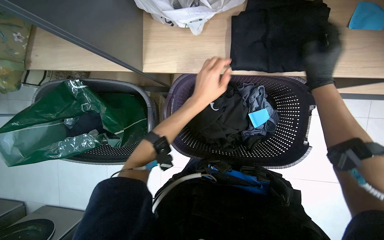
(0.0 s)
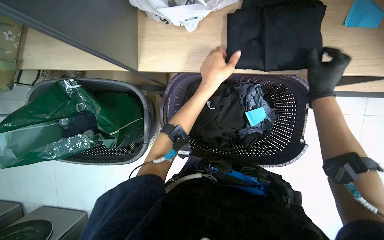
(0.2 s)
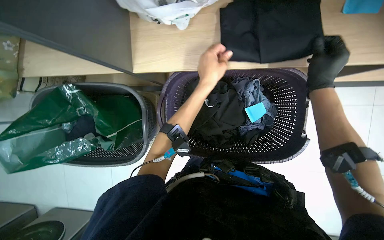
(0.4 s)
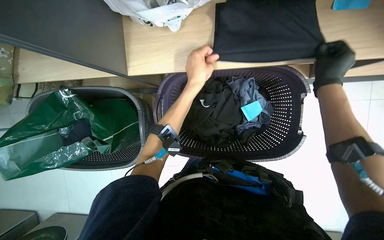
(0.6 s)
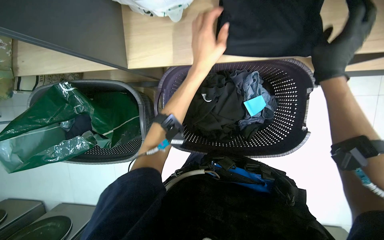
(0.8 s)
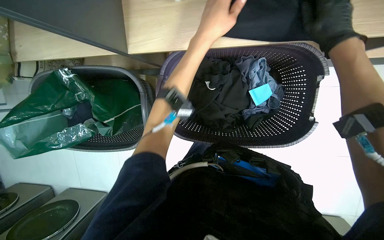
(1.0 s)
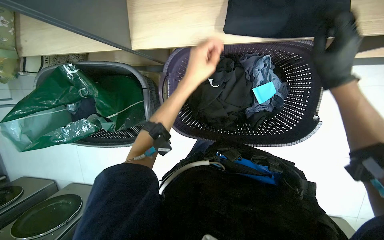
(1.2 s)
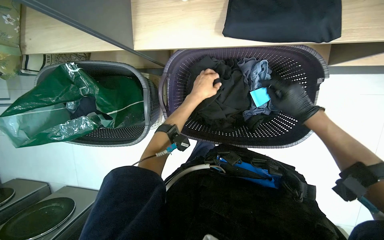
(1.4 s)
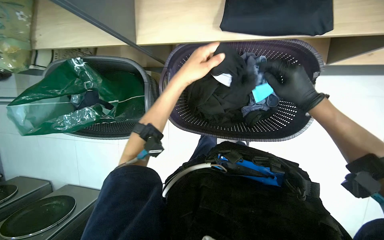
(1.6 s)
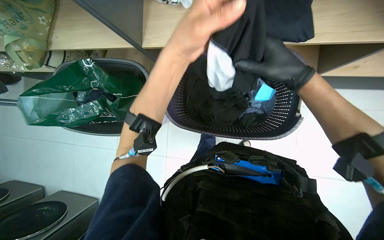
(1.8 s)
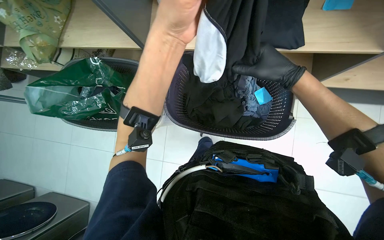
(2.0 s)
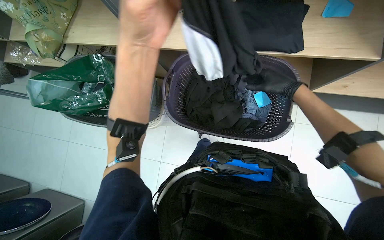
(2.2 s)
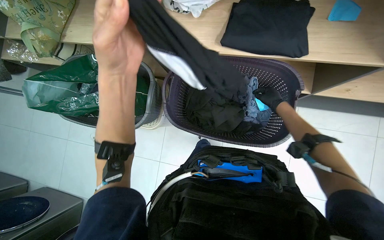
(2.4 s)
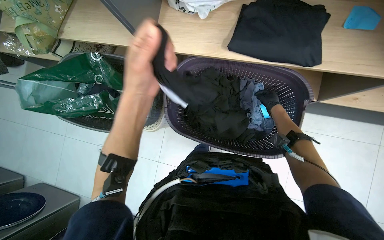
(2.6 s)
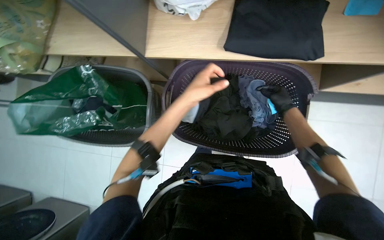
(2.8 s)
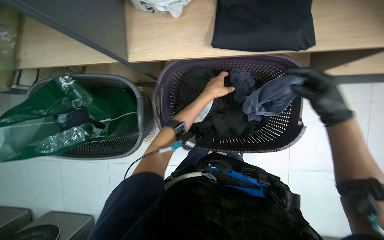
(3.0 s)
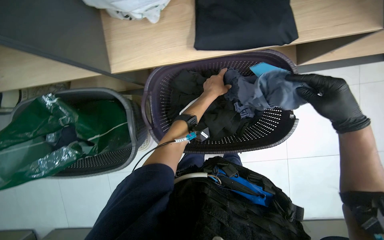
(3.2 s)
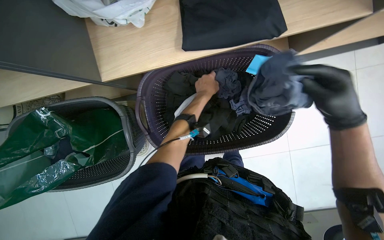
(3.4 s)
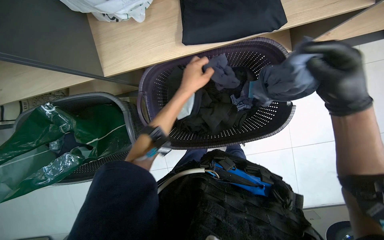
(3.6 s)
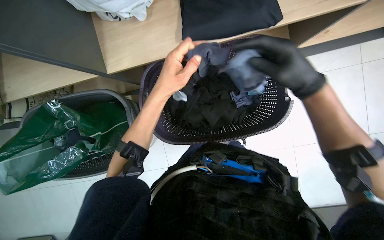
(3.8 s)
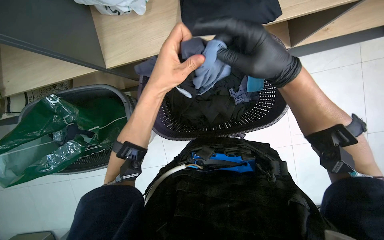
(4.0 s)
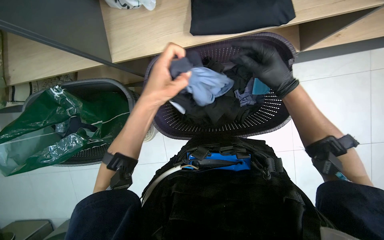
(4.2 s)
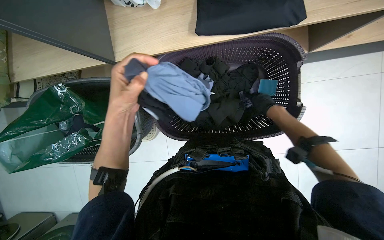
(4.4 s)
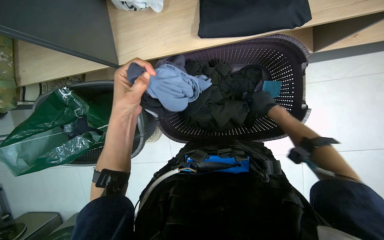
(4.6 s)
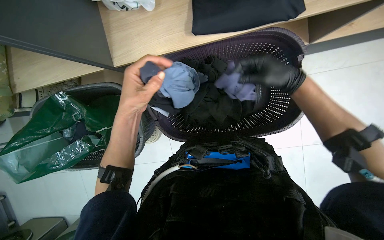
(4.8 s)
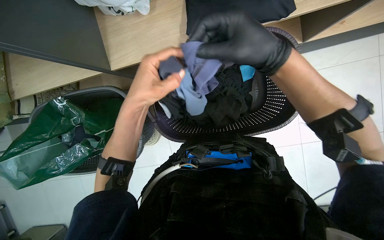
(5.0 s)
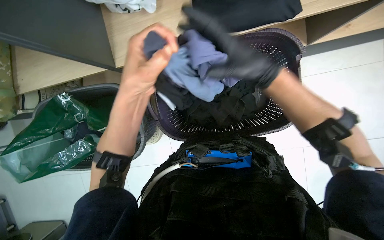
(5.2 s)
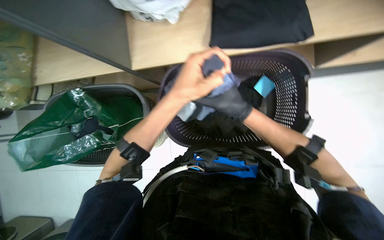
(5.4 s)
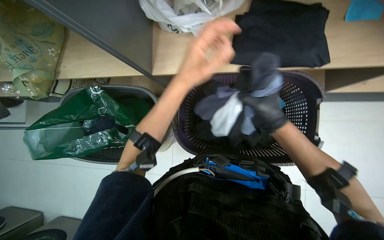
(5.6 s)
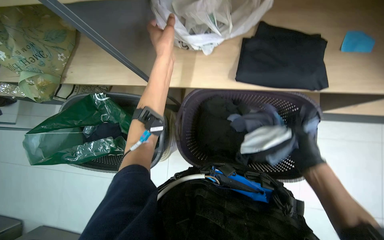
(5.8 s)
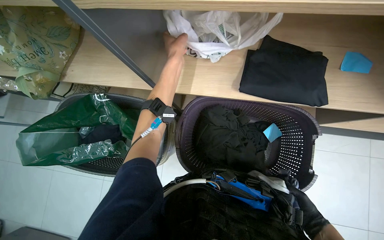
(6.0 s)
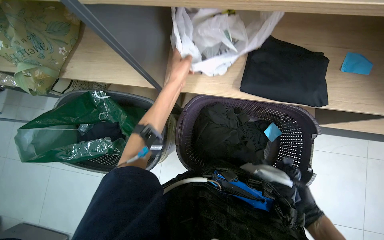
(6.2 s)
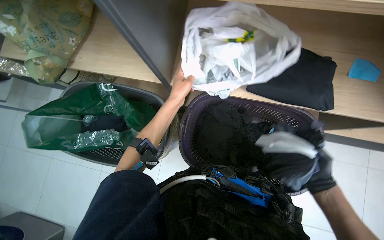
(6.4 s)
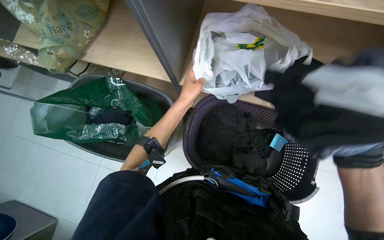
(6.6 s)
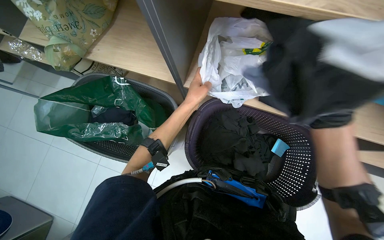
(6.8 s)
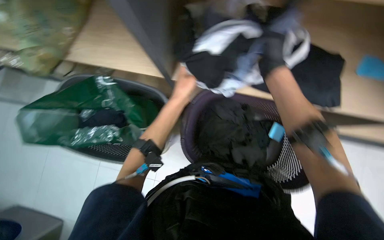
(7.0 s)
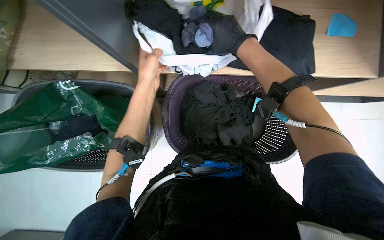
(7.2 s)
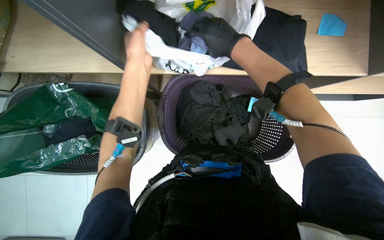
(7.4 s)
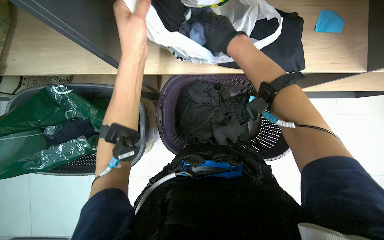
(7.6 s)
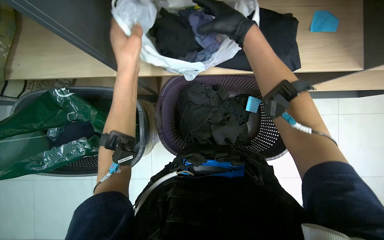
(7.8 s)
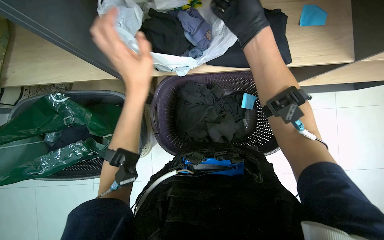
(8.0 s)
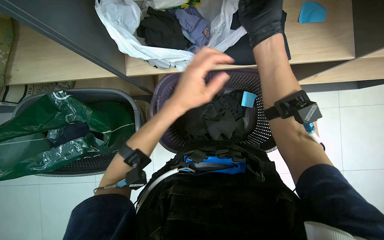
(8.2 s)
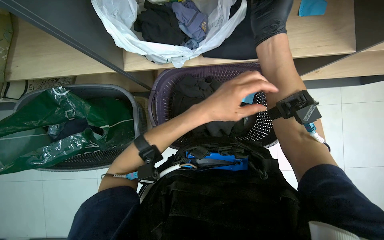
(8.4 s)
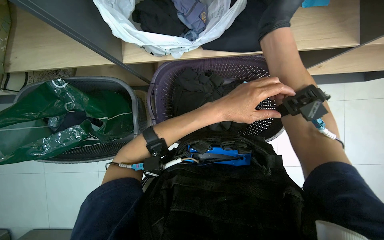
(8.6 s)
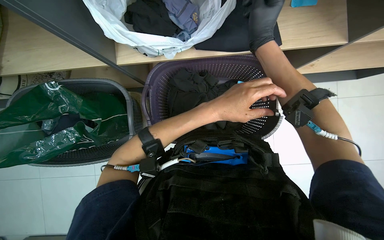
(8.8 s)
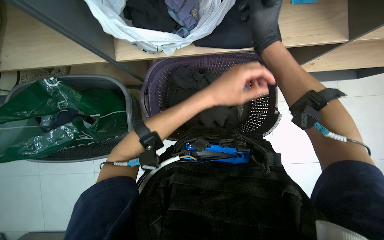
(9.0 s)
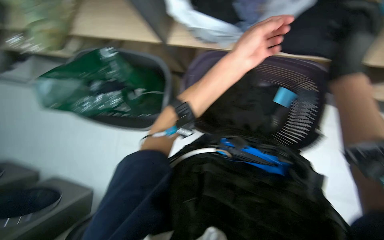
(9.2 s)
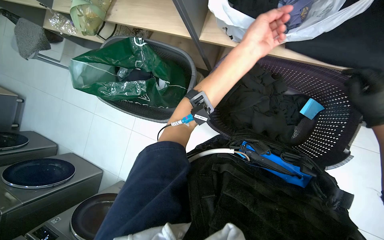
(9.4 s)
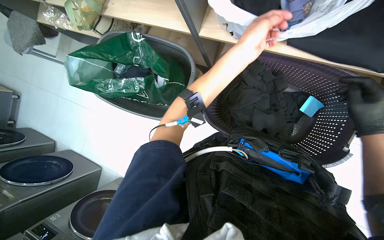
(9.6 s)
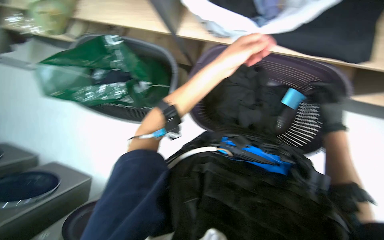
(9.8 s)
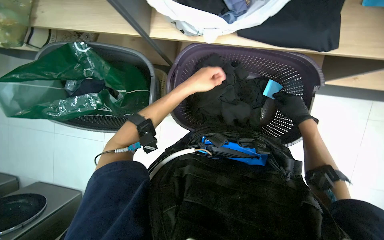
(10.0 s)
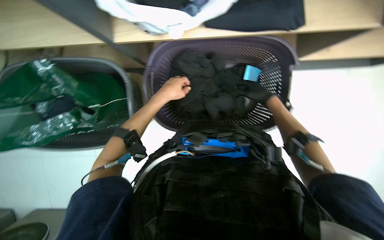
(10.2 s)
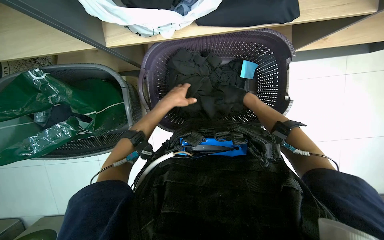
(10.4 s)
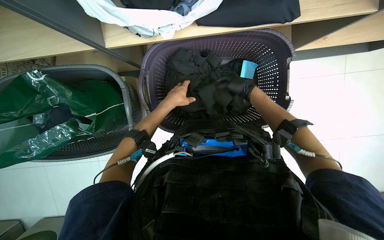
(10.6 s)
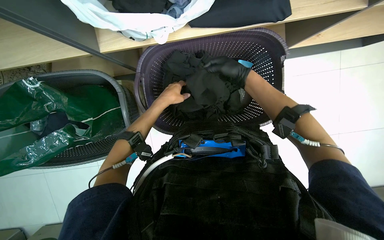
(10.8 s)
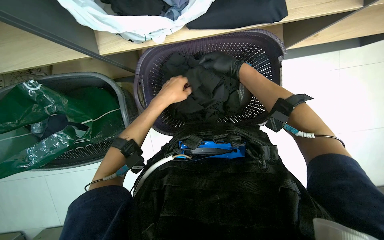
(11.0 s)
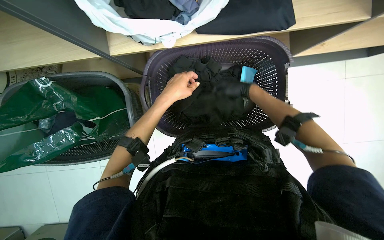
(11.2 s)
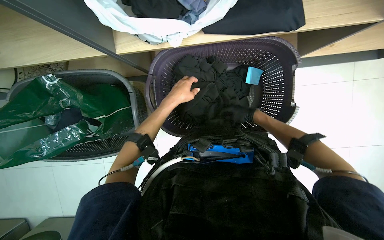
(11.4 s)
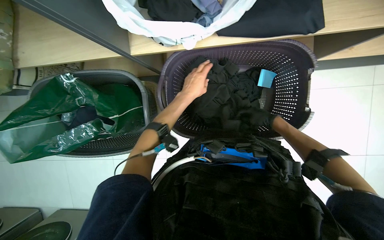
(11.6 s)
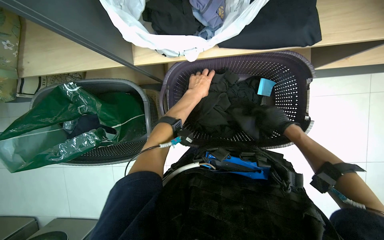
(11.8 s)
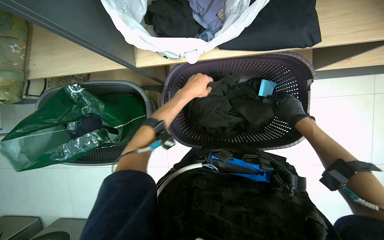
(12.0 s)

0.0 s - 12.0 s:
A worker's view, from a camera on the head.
Job: managing laundry.
The whole recording: Sorting clothes from laundry basket. The worker sorts clothes by picking them from bags and inspecting them before placing them into laundry baskets.
0.0 s - 1.6 s: The left hand reaches roughly 10 cm up the picture, then returns. The right hand shifts about 15 cm down the picture.
1.6 s - 3.0 s: The right hand moves roughly 25 cm farther from the camera and comes back. Meanwhile the left hand shifts about 20 cm farther from the camera and to the right.
3.0 s - 4.4 s: The left hand moves nearer to the camera, to the left and down the picture, some 30 cm. The right hand heads farther from the camera, covering approximately 20 cm.
4.4 s - 6.0 s: The camera pitches upward, by roughly 15 degrees. The right hand heads down the picture and nearer to the camera, covering roughly 20 cm, while the left hand is displaced up the picture by roughly 25 cm.
6.0 s - 7.6 s: The left hand travels nearer to the camera by about 10 cm.
7.6 s - 9.0 s: The left hand shifts roughly 25 cm to the right and down the picture. The right hand moves to the right, some 15 cm.

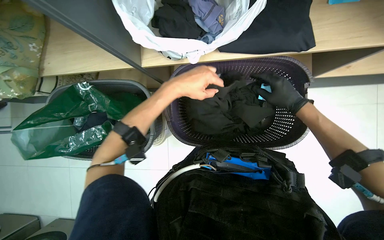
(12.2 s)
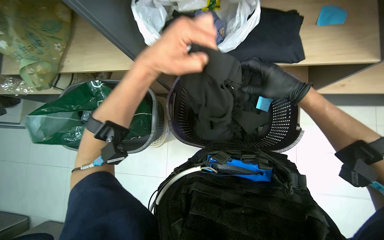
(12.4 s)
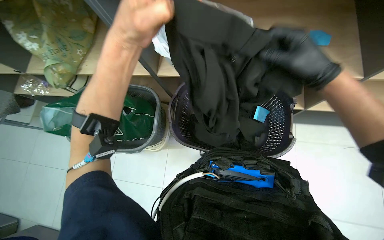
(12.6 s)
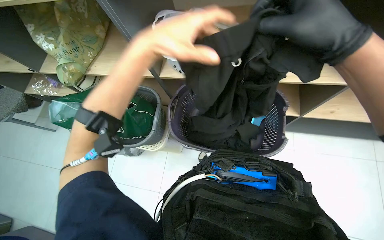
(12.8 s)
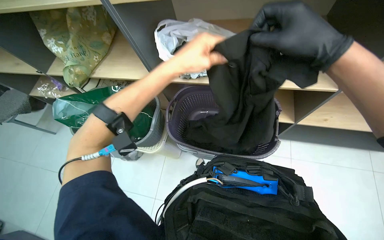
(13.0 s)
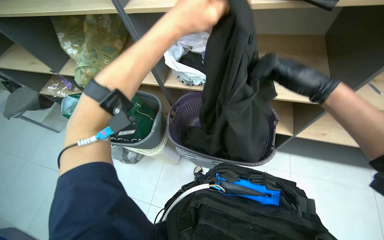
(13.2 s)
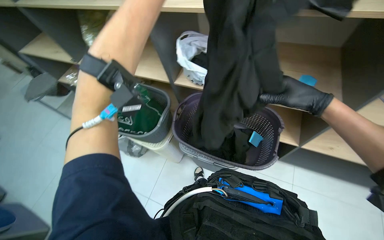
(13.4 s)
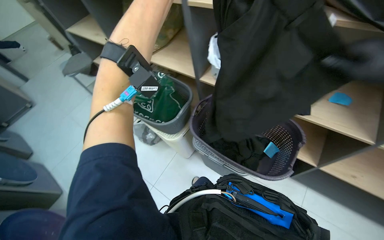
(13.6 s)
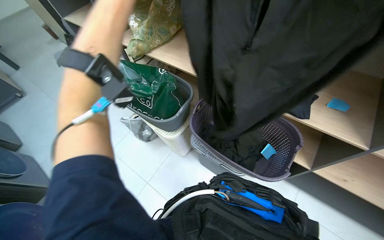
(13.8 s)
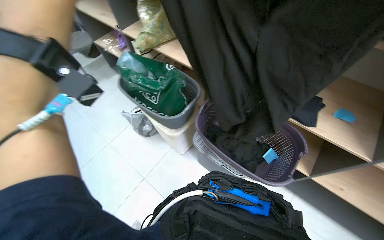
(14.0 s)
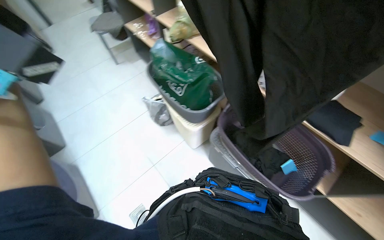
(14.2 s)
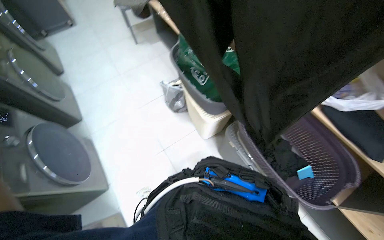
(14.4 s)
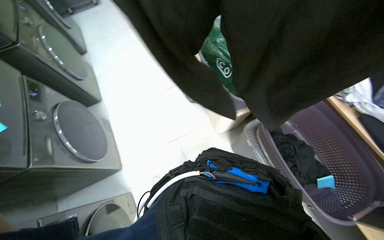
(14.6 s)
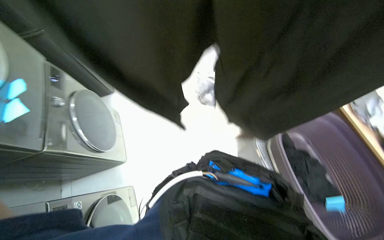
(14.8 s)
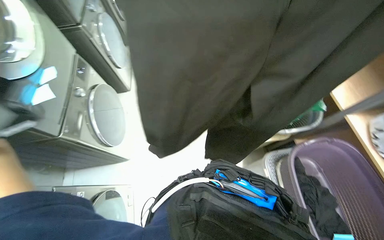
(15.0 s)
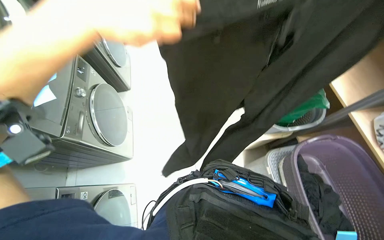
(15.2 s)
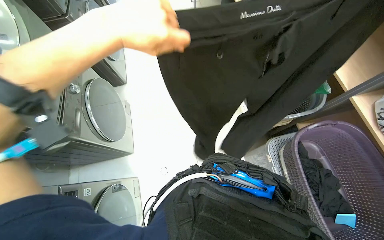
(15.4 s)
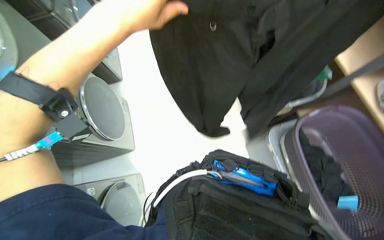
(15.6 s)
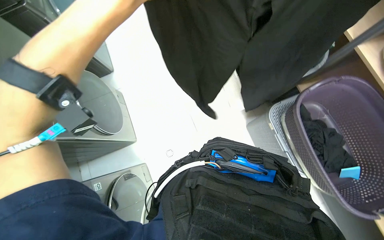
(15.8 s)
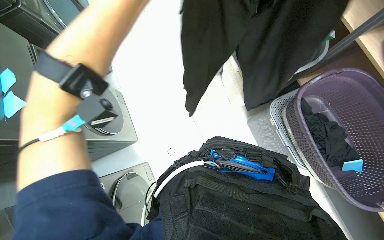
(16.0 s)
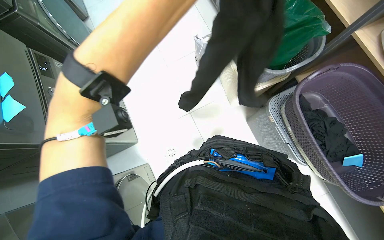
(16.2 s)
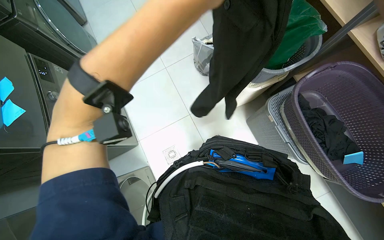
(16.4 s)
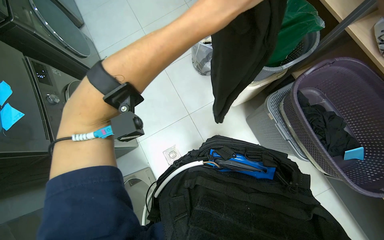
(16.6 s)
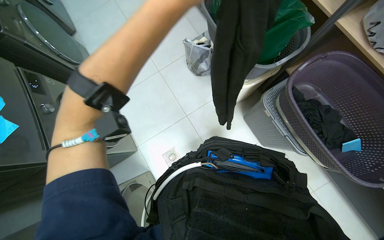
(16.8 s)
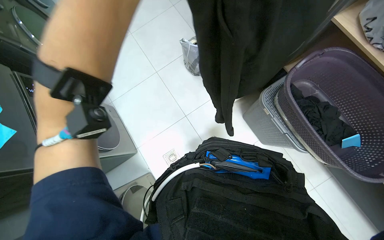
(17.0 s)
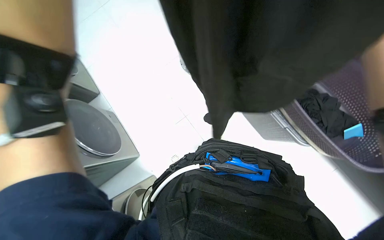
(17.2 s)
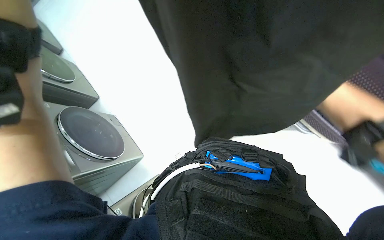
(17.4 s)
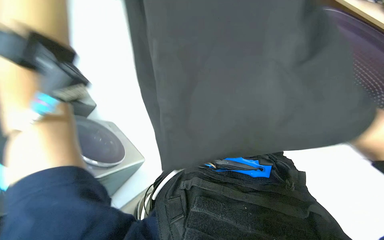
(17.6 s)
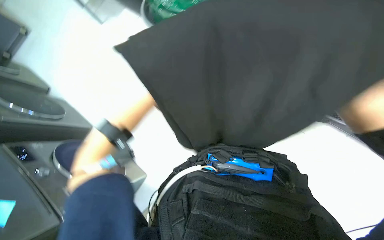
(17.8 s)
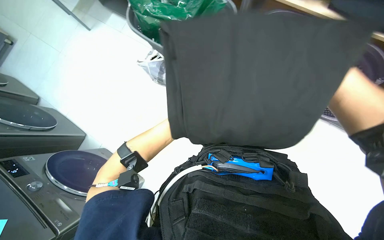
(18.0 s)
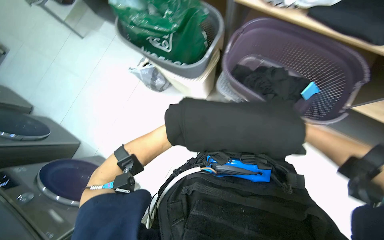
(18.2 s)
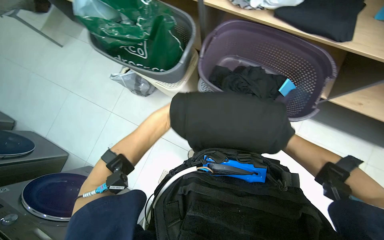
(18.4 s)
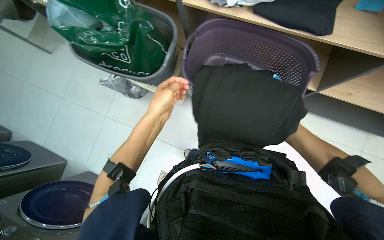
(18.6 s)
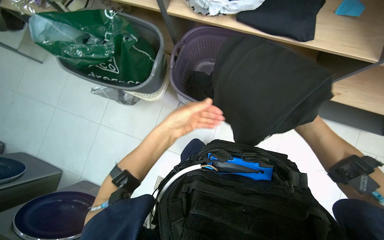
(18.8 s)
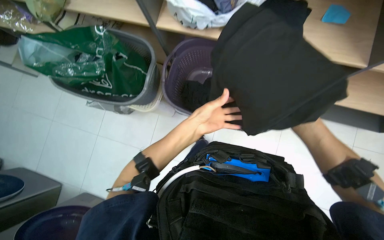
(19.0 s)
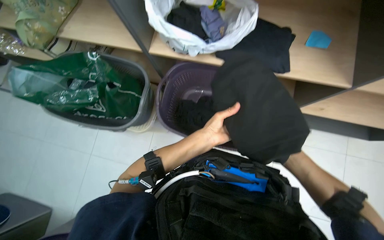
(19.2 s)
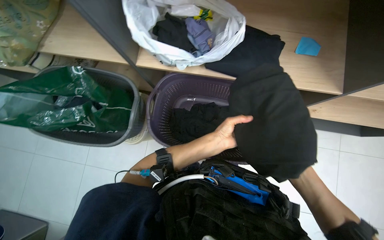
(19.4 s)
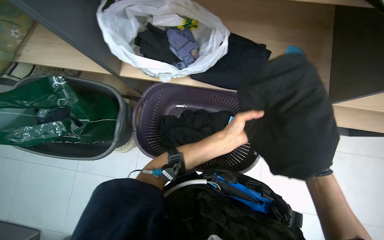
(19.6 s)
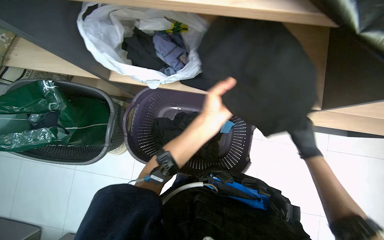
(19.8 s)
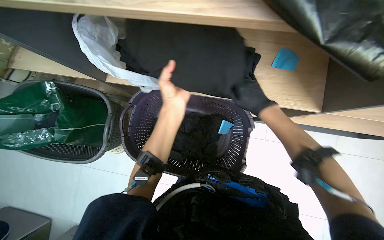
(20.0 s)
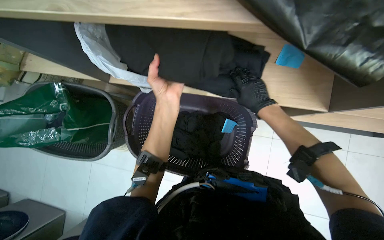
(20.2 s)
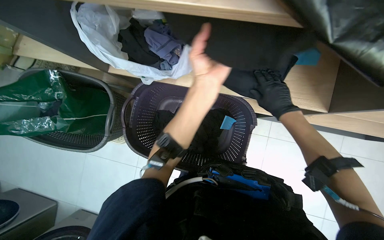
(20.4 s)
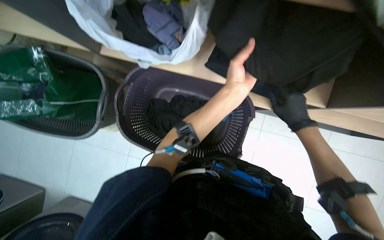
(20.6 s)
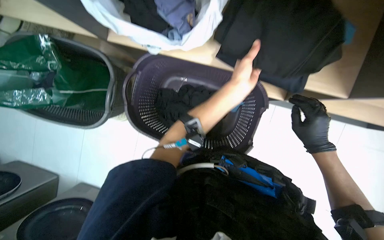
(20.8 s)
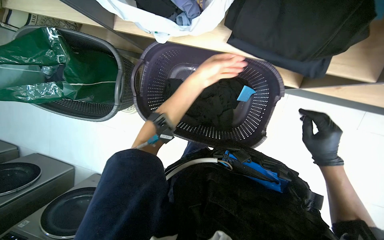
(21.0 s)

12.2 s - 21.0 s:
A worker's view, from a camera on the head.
Job: managing laundry.
The whole recording: Sorting clothes from laundry basket. The worker sorts clothes by picking them from bags and inspecting them before placing them into laundry baskets.
12.2 s - 13.6 s: The head turns to the left by approximately 35 degrees. The view tips upward by roughly 25 degrees.
13.6 s - 15.2 s: The wearer's head swings some 50 degrees to the left.
15.2 s - 16.6 s: The wearer looks about 15 degrees further downward.
18.0 s - 19.6 s: The wearer looks roughly 25 degrees further to the right.
19.6 s - 21.0 s: The view tilts about 15 degrees downward. The right hand goes to the left and returns, roughly 10 cm each way, while the left hand is displaced farther from the camera and up the picture by roughly 15 cm.
